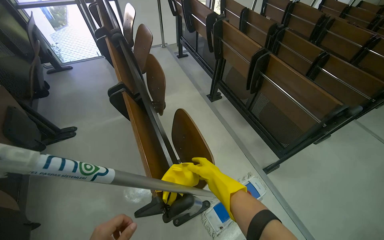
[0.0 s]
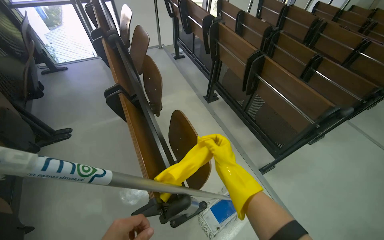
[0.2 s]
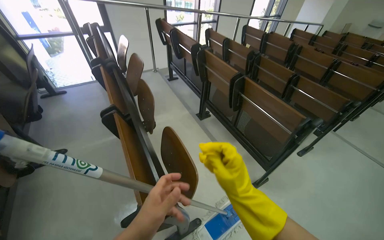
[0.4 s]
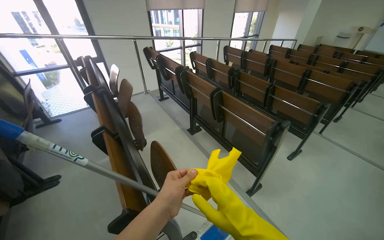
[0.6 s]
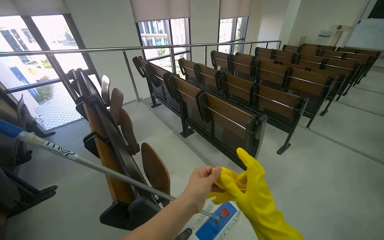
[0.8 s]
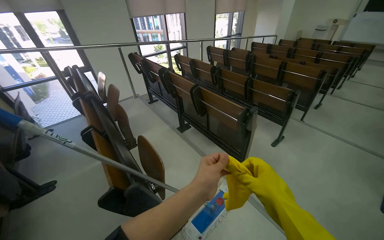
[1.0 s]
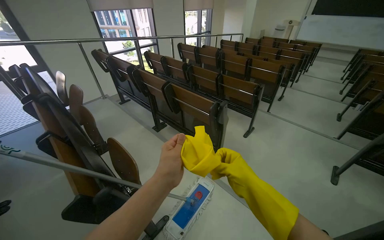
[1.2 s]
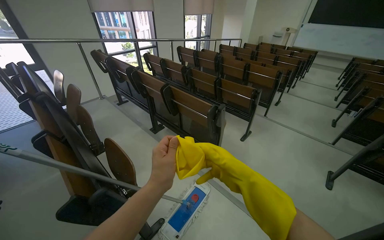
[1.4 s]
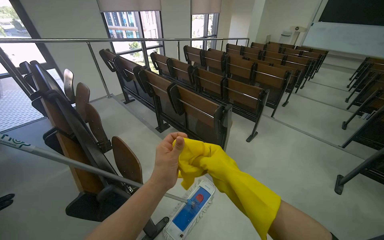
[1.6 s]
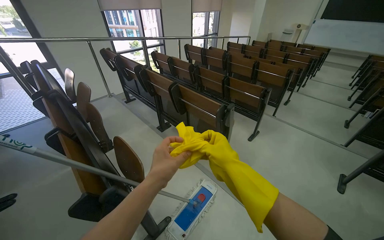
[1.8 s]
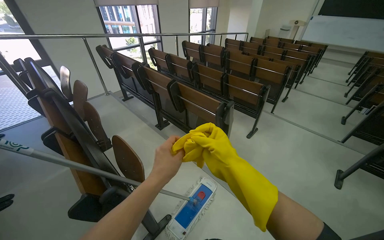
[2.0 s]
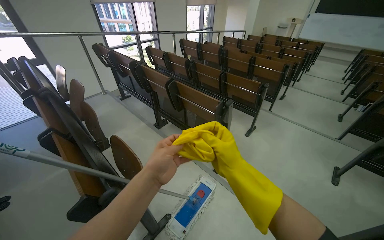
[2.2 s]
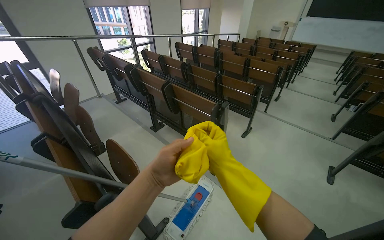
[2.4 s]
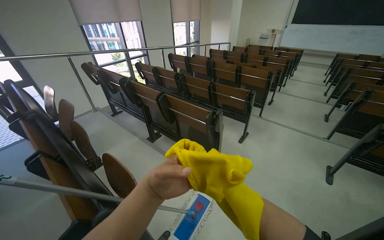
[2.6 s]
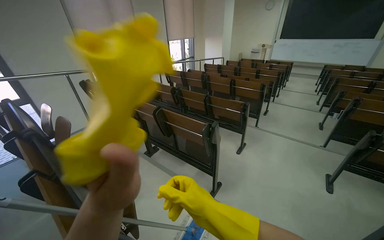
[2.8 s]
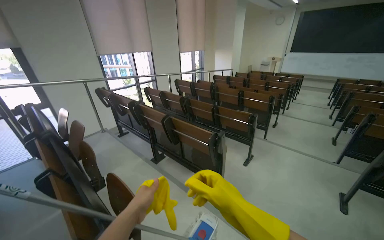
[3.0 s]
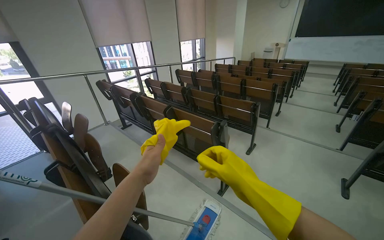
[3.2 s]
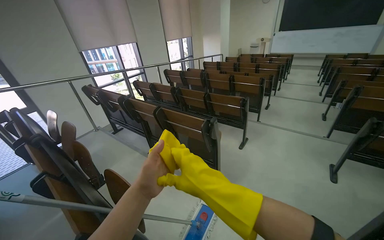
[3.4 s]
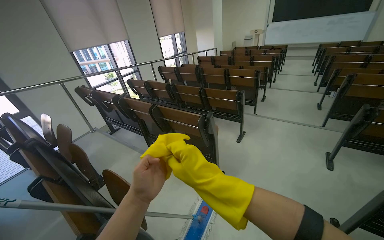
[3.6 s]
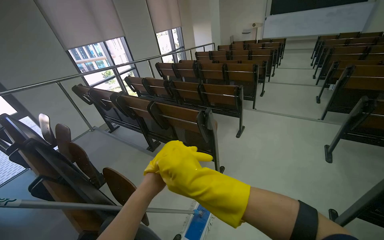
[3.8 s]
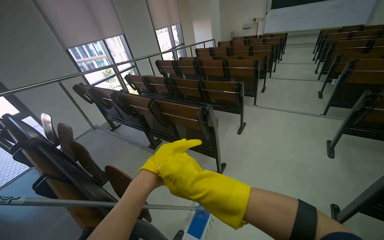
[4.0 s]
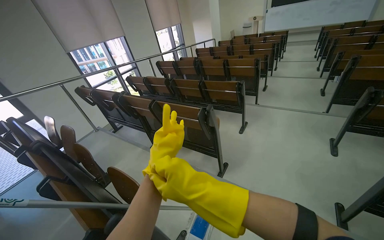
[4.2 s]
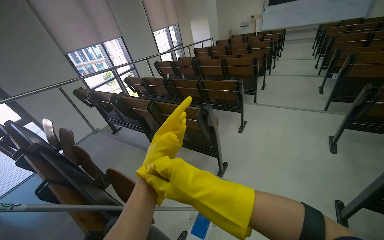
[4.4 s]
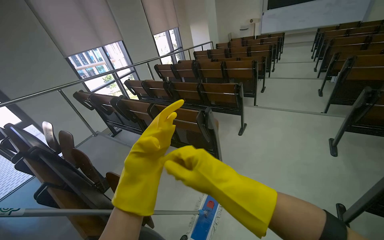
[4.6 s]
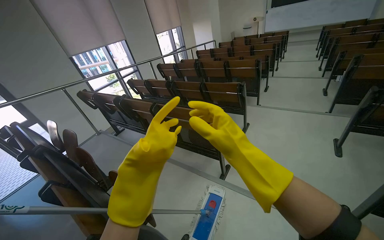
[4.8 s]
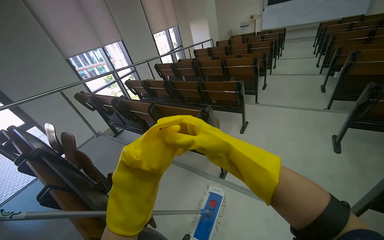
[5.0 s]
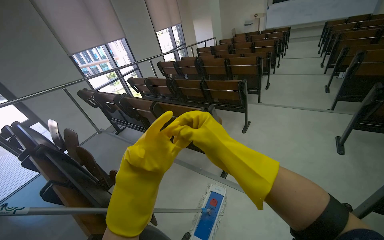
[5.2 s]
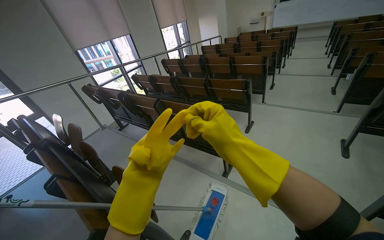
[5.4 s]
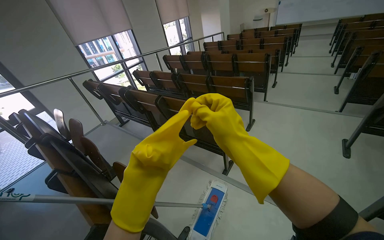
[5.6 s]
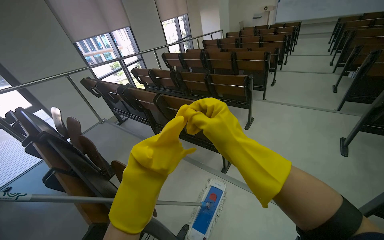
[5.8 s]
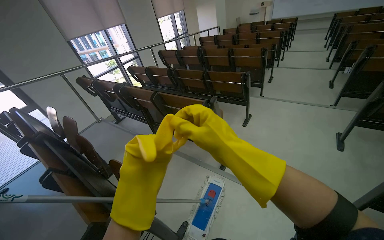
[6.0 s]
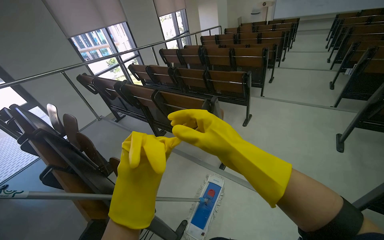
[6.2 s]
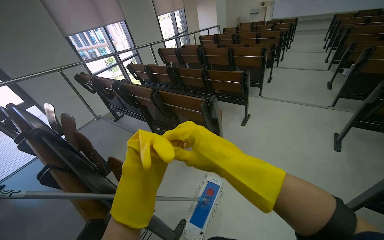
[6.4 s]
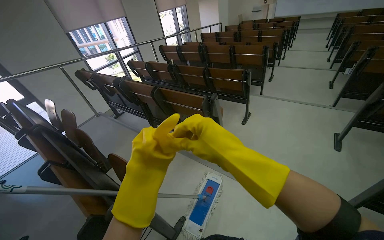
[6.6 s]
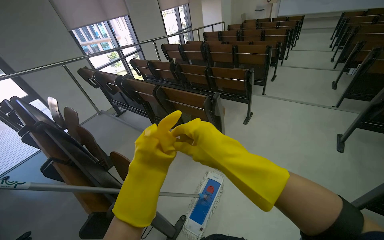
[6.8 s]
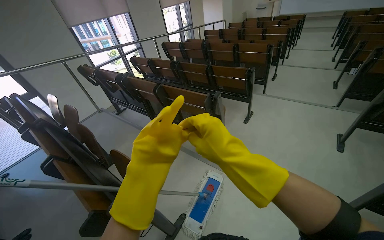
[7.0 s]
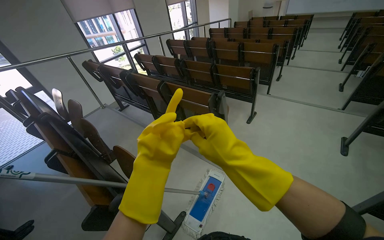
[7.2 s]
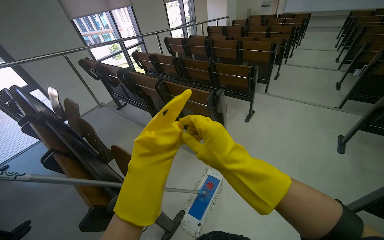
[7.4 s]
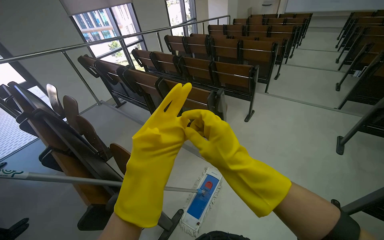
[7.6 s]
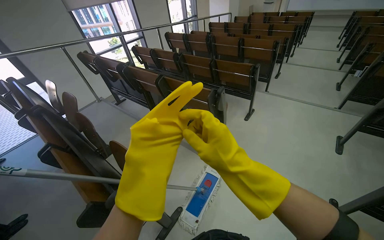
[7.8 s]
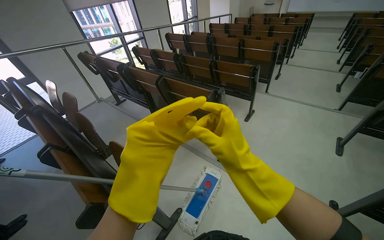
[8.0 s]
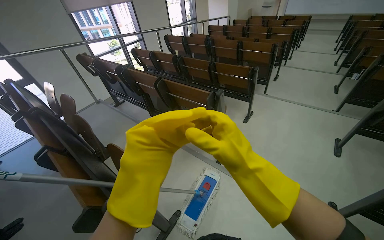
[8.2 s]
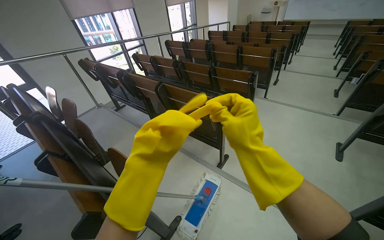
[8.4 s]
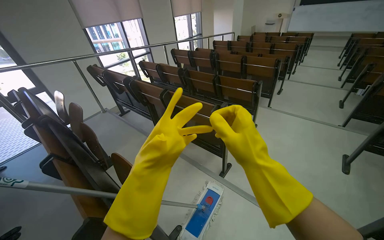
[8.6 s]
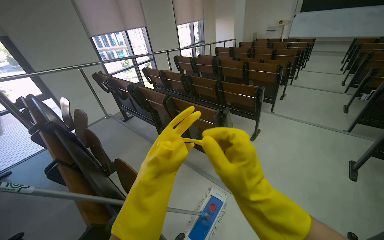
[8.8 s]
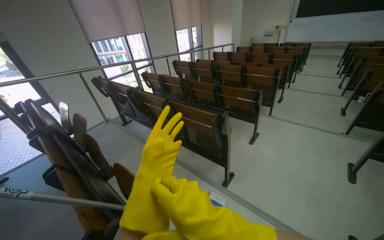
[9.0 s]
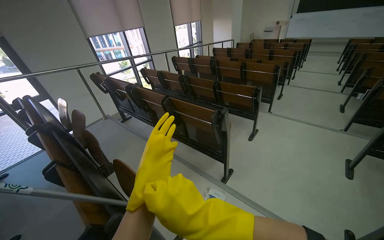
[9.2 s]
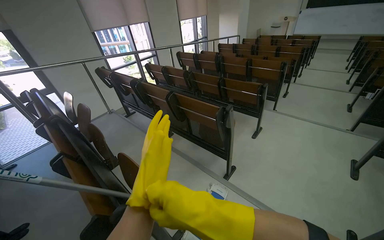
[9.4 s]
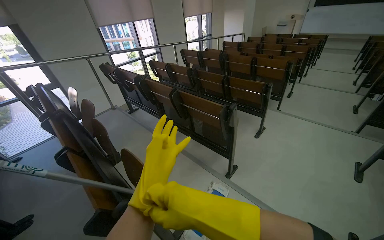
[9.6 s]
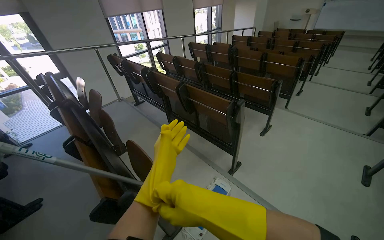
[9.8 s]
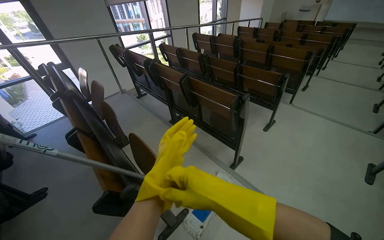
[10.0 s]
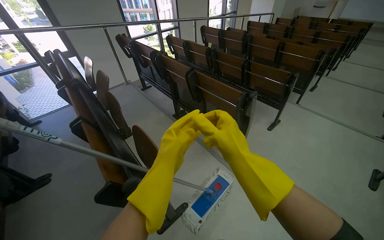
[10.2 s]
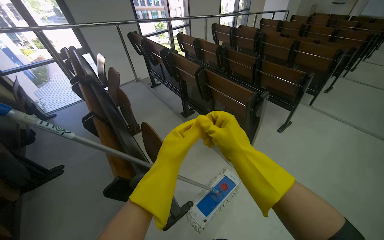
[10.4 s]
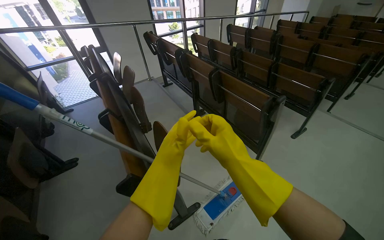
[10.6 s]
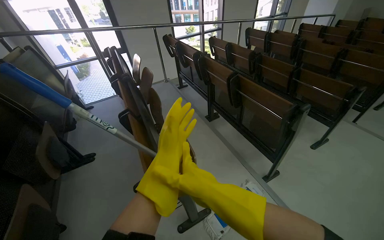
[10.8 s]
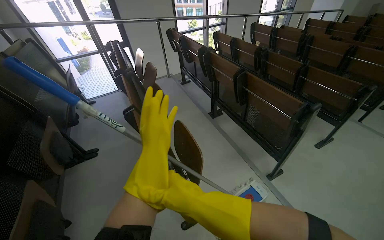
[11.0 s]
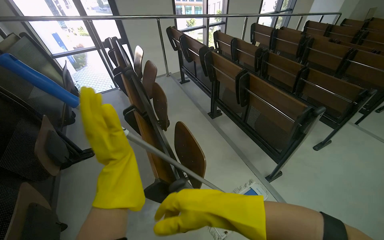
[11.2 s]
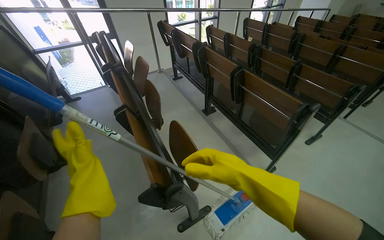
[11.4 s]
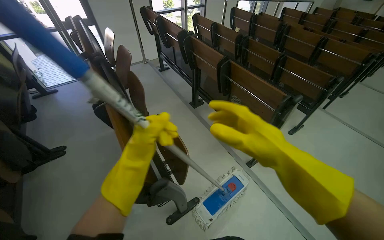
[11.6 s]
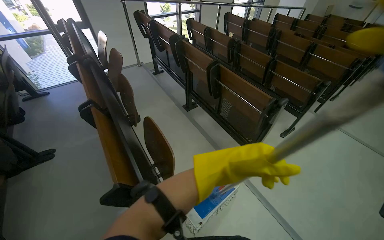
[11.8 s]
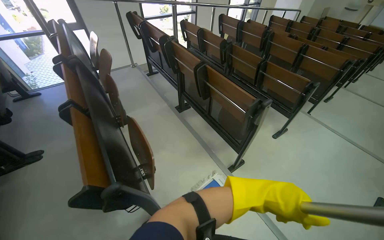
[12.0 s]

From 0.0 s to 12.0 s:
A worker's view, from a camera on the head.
Job: mopping floor.
The whole recording: Mopping lecture hall floor. The worker mops the floor of the lecture hall, moving between rows of seats and cleaning the mop head.
From 0.0 s to 1.6 s: The wearer moves approximately 40 cm. The head turns to the right by approximately 20 degrees. The view tips upward by roughly 15 degrees.
From 3.0 s to 4.4 s: The right hand shifts about 20 cm nearer to the camera.
From 4.4 s to 6.0 s: The right hand travels farther from the camera by about 10 cm.
From 6.0 s to 7.6 s: The hands are busy where they are.
From 7.6 s to 9.0 s: The right hand travels nearer to the camera by roughly 10 cm.
From 9.0 s to 10.4 s: The right hand moves farther from the camera, some 15 cm.
From 10.4 s to 12.0 s: The left hand moves to the right, some 30 cm.

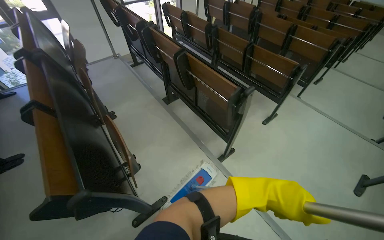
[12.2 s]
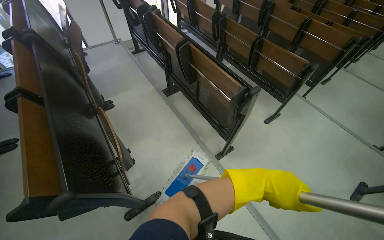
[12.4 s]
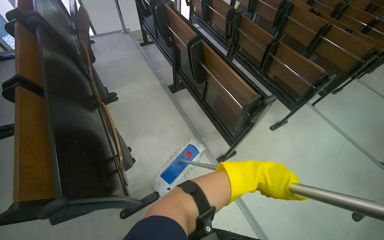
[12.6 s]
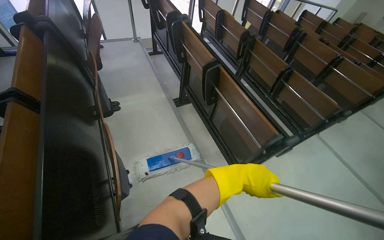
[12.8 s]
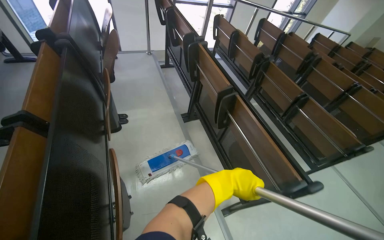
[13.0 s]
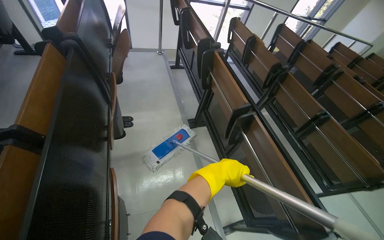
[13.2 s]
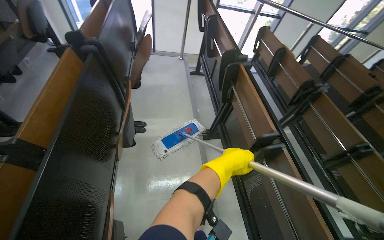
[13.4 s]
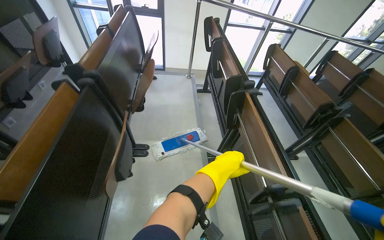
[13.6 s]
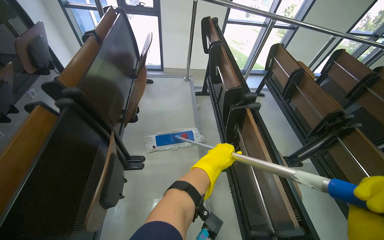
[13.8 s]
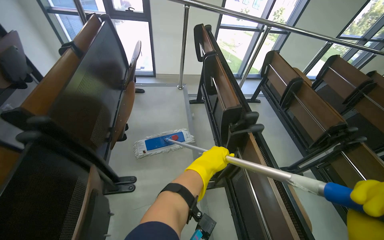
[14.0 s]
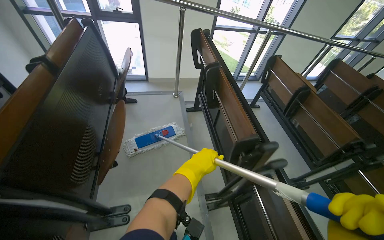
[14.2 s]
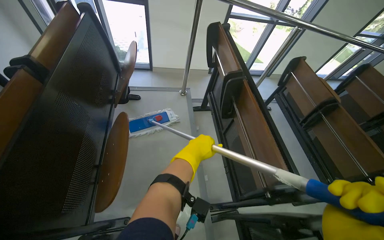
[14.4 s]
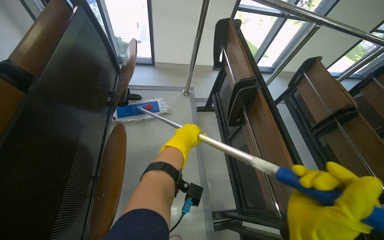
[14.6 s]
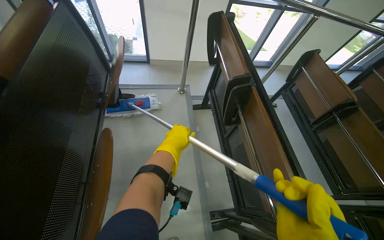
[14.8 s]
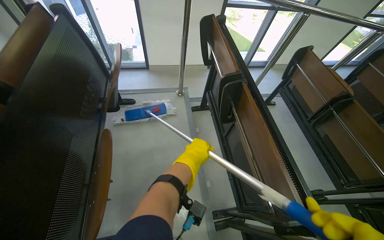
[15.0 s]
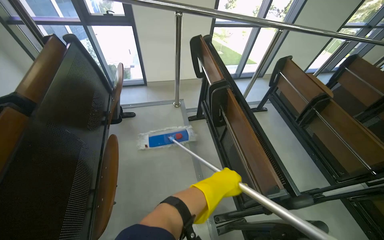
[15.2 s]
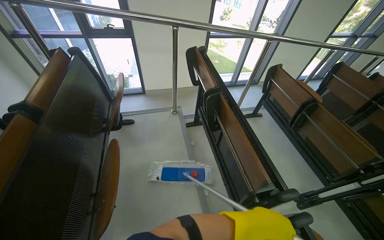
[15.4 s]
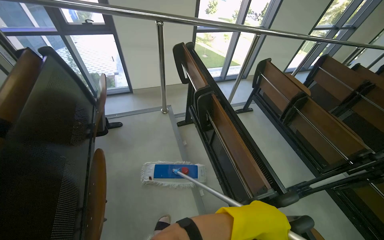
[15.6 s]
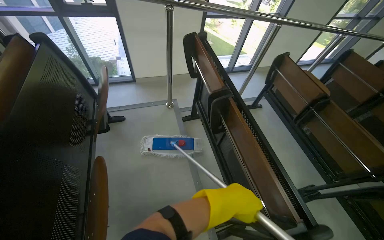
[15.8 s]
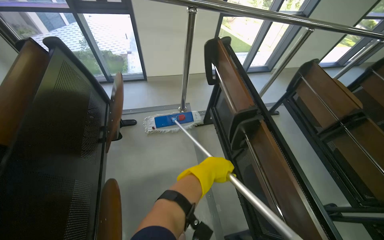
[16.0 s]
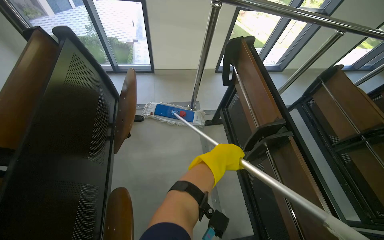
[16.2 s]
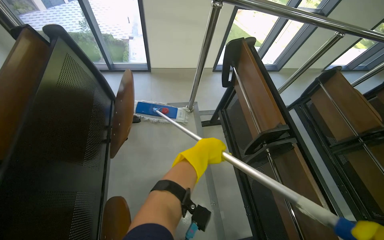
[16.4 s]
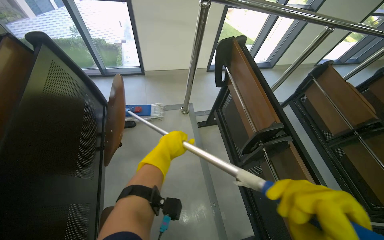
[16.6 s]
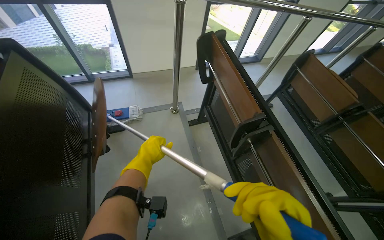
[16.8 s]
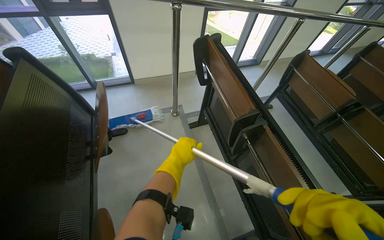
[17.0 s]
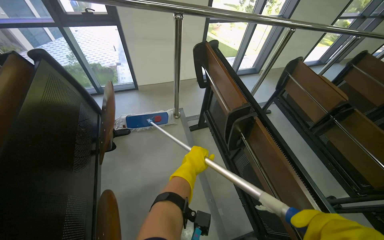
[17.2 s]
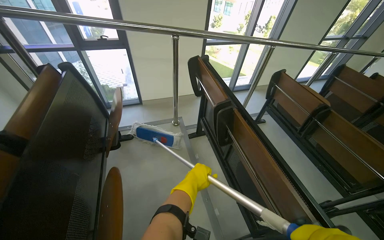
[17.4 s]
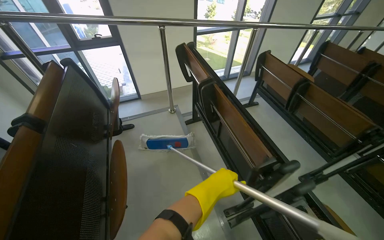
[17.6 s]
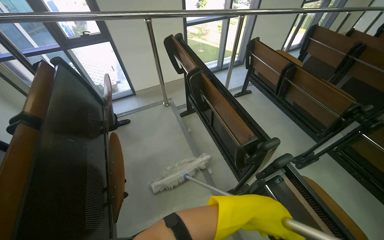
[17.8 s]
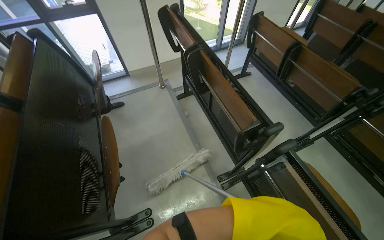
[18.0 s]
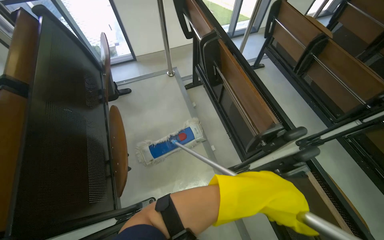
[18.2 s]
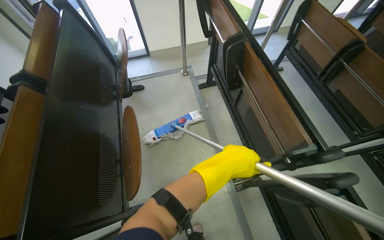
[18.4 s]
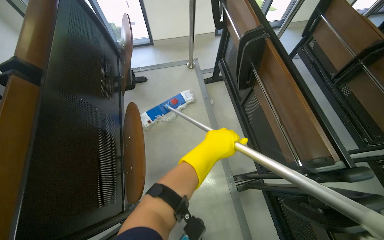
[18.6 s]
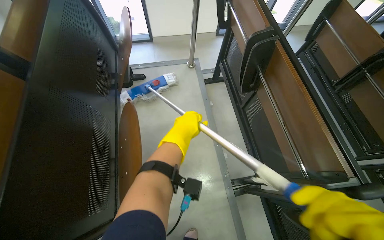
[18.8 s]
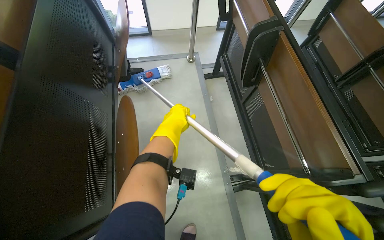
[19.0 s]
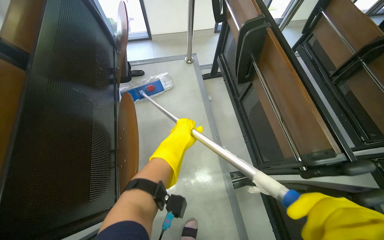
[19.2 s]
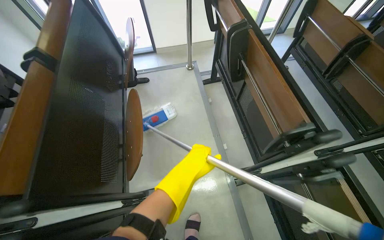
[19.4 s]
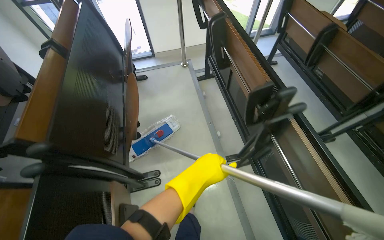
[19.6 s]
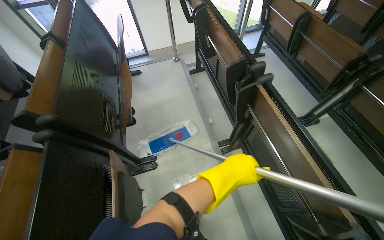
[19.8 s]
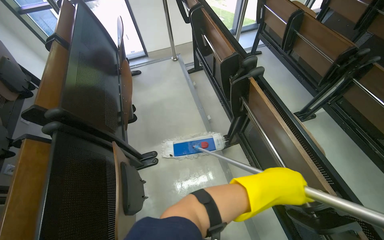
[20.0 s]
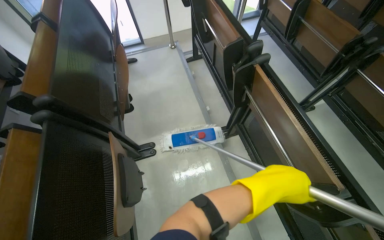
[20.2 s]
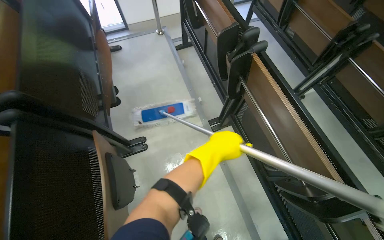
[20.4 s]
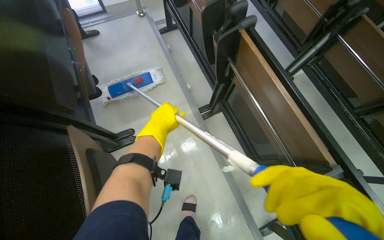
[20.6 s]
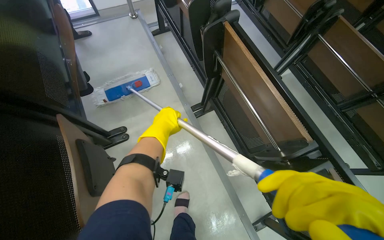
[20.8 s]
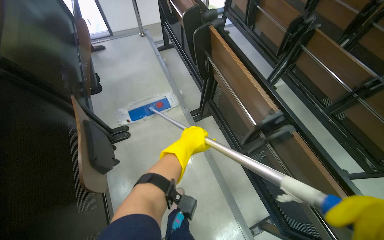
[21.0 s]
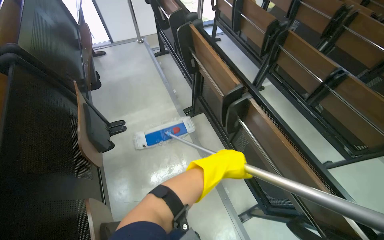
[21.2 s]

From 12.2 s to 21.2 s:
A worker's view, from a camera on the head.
Job: mopping floor.
The whole recording: Mopping lecture hall floor. The worker mops the floor of the lecture hall, moving between rows of seats and cleaning the mop head.
From 13.8 s to 15.2 s: The camera travels about 60 cm.
From 15.2 s to 16.6 s: The head travels approximately 40 cm.
From 16.6 s to 18.2 s: The wearer moves approximately 50 cm.
From 18.2 s to 19.8 s: The left hand reaches roughly 30 cm to the left, then returns.
From 19.8 s to 21.2 s: The camera travels some 40 cm.
